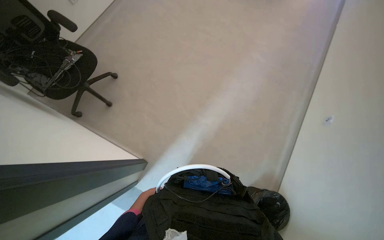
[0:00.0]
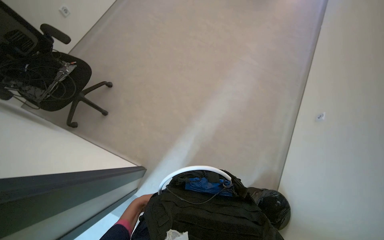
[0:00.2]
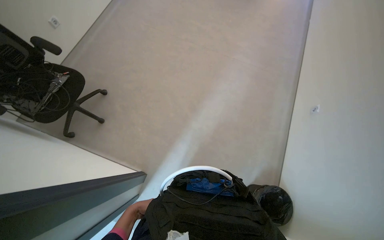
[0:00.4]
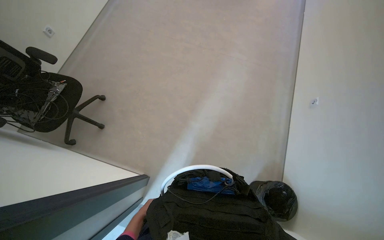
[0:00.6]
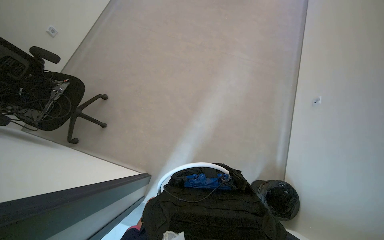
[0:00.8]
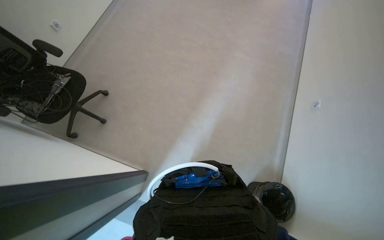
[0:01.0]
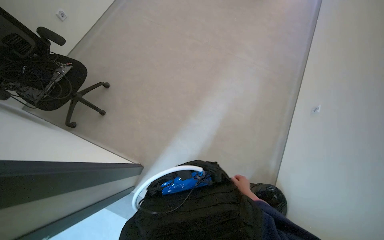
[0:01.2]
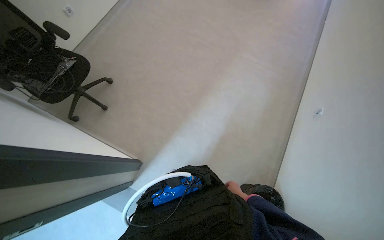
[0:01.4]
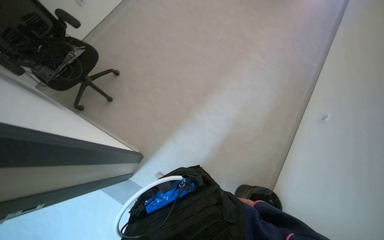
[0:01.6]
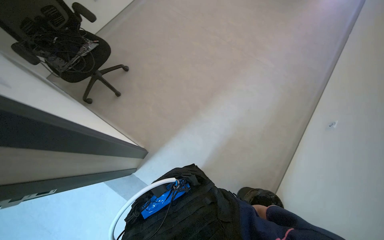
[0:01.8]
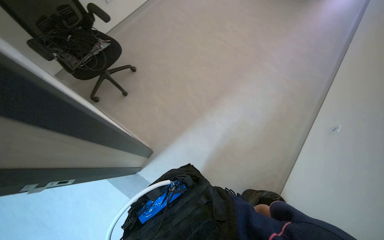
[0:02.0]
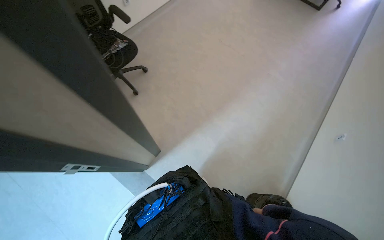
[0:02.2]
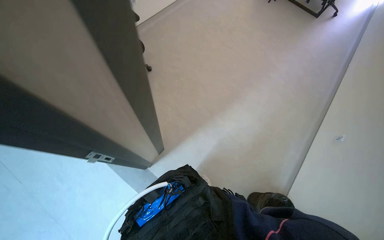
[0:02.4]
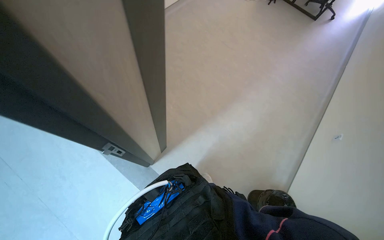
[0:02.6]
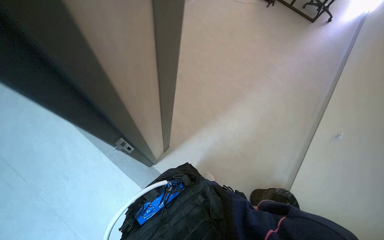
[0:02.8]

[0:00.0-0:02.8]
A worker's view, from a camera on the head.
Job: managing trash.
The whole recording: Collecting plastic trash from bins. The worker collects plastic trash from the bin and gathers it into another plastic bin.
0:01.4 to 0:02.8: The camera travels roughly 50 cm.

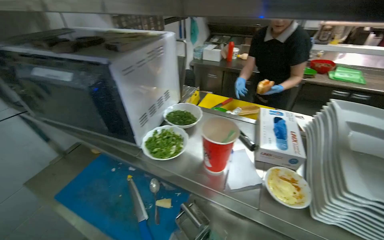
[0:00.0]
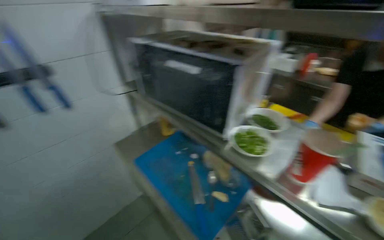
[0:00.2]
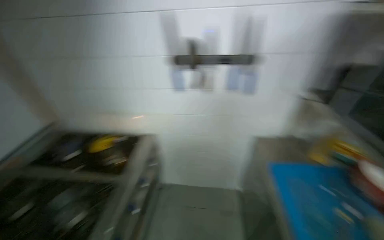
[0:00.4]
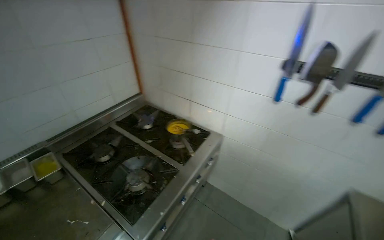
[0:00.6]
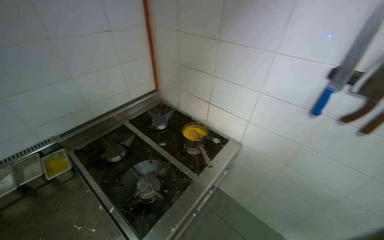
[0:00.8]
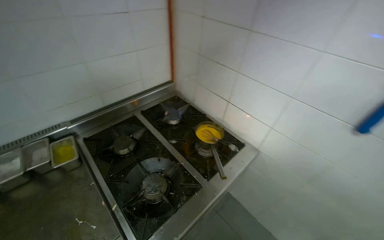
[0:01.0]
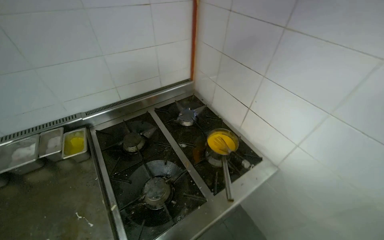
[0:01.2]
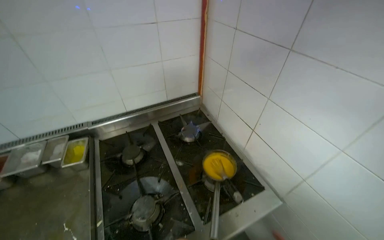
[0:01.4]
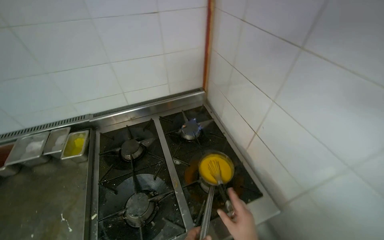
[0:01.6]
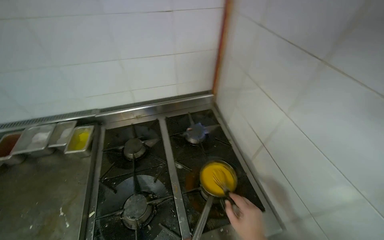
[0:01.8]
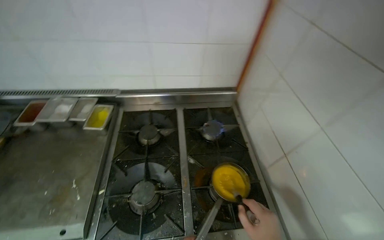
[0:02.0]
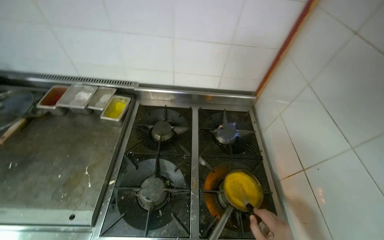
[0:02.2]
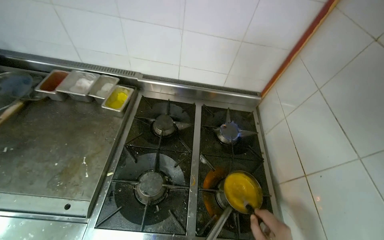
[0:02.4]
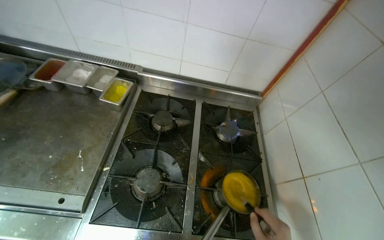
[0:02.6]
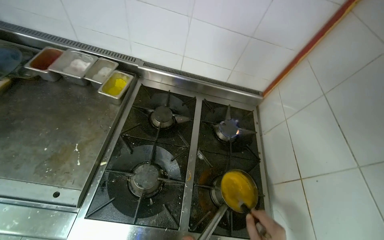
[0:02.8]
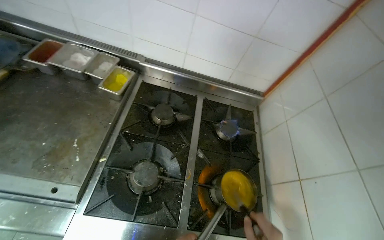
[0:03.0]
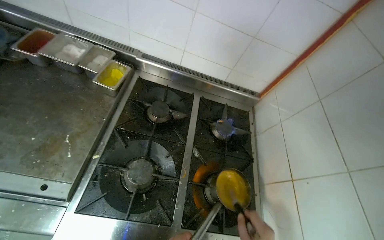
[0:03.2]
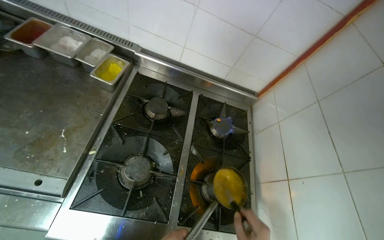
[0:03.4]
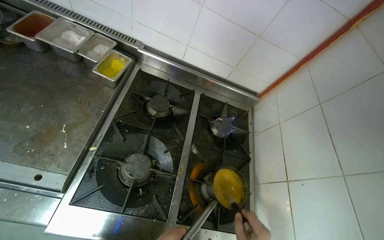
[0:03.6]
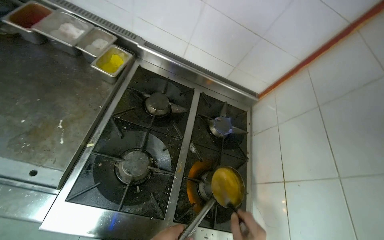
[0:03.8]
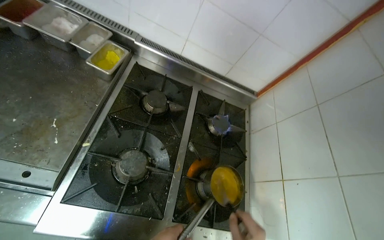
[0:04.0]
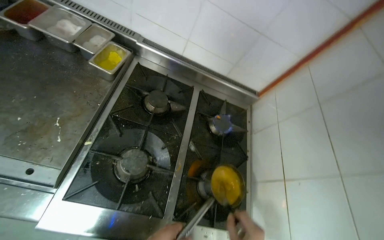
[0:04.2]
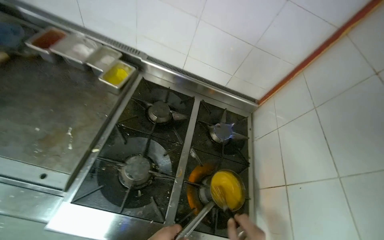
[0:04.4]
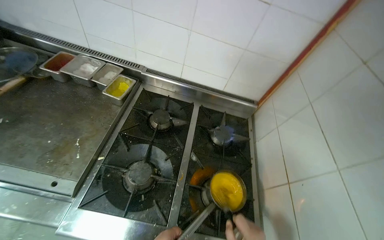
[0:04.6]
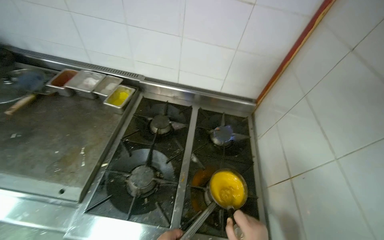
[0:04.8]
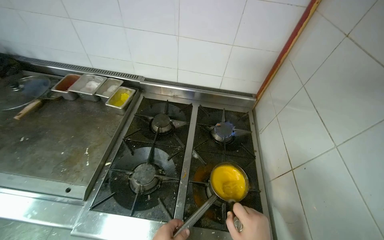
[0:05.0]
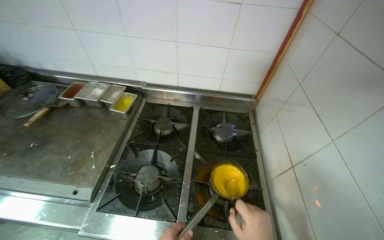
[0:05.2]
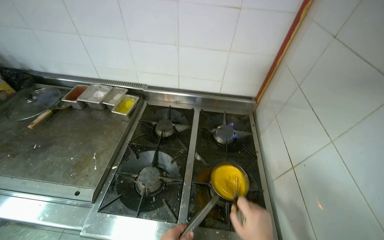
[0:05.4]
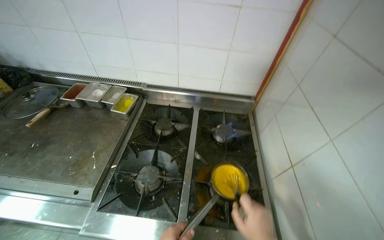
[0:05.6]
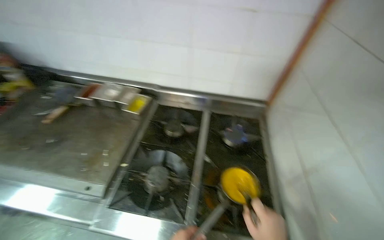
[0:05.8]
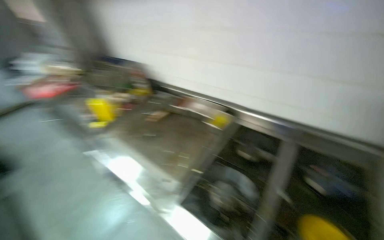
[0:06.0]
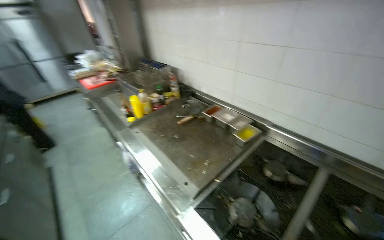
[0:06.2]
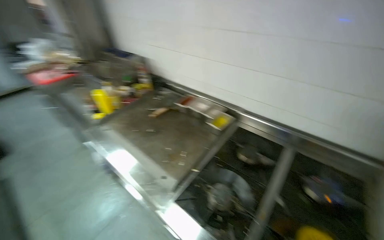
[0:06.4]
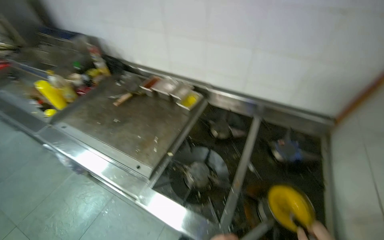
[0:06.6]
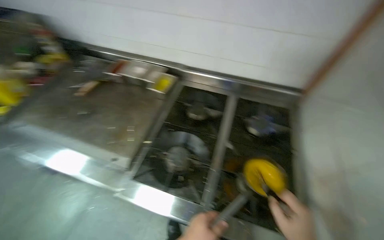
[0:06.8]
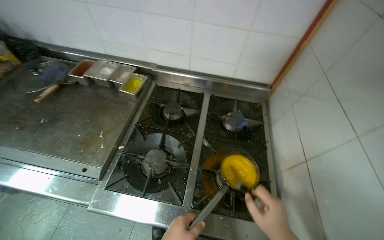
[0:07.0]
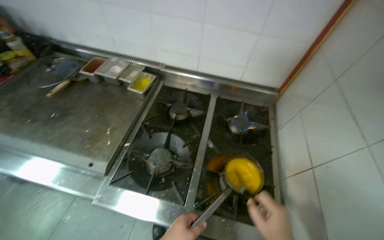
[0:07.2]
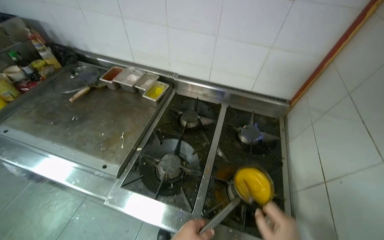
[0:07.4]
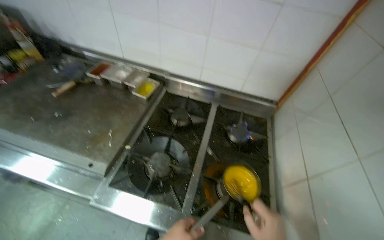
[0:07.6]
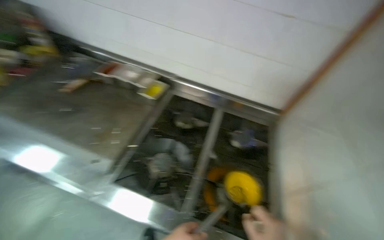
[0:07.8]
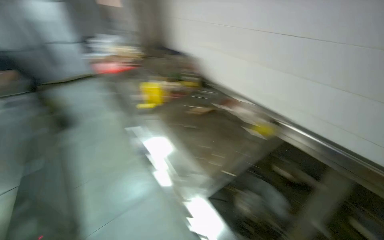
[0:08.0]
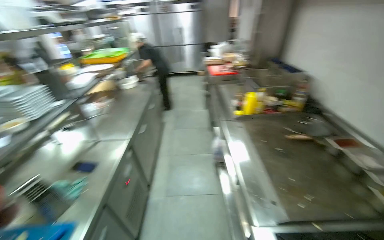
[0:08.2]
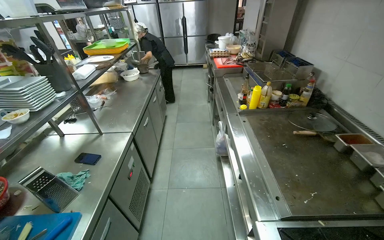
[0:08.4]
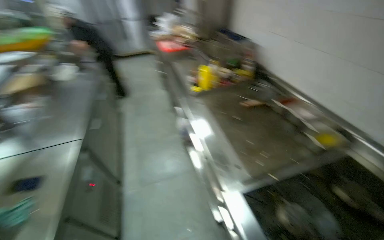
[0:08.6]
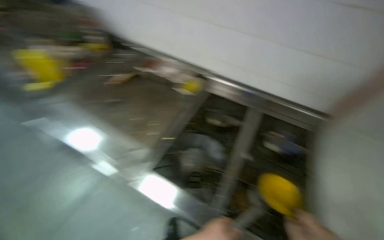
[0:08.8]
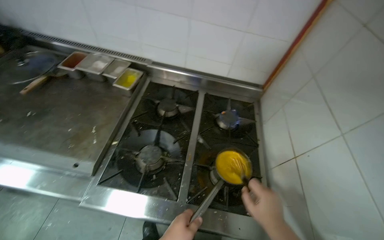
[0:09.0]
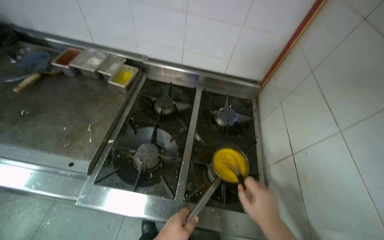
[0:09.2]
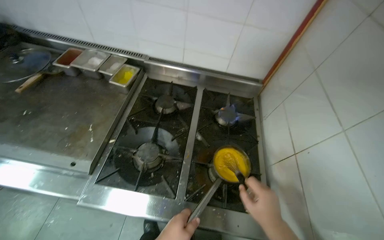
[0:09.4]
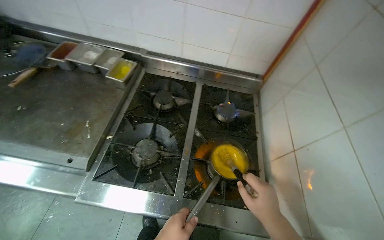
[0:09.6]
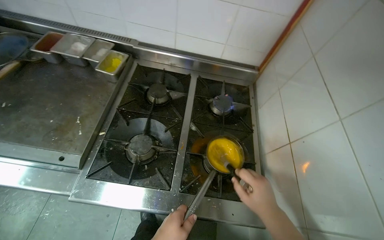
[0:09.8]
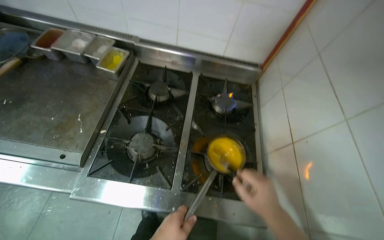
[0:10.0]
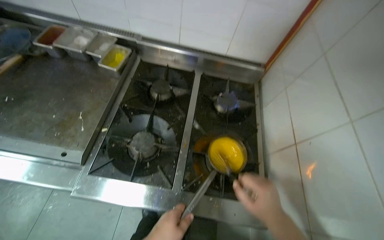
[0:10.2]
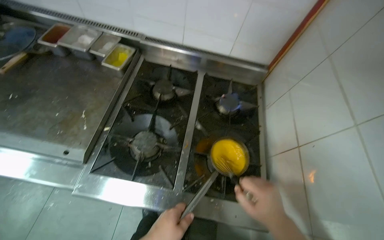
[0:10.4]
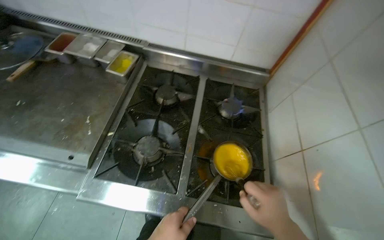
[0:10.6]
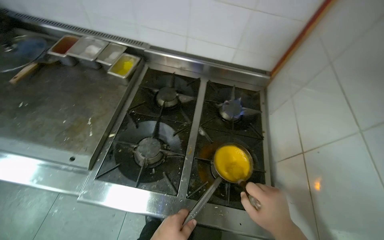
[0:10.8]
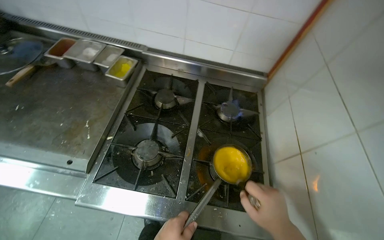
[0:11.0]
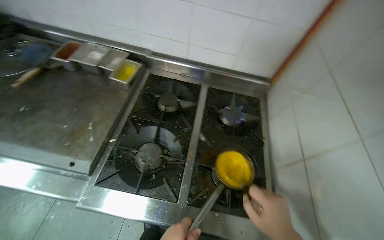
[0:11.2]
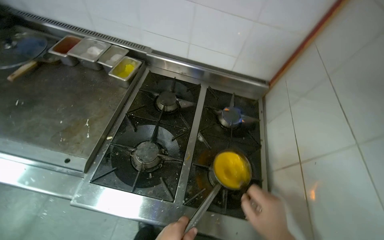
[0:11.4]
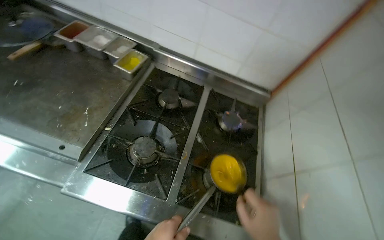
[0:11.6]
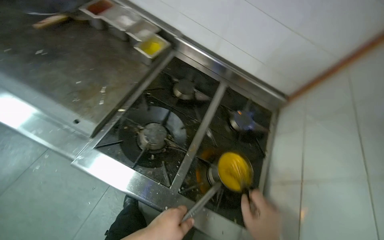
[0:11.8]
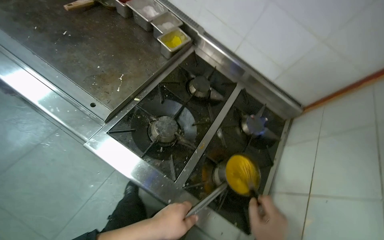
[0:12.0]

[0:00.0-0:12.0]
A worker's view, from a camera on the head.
Job: preparing food.
The whole recording: Preparing sauce in a pot. The worker continuously whisks a yellow mixture in a small pot on the stove, adding ingredients.
0:00.0 to 0:01.6: The head travels approximately 1 m. The wearer's head swings some 135 degrees to the left.
0:01.6 to 0:03.0: The scene rotates clockwise by approximately 30 degrees.
0:04.4 to 0:06.0: The view swings about 35 degrees to the left. The view tips upward by roughly 15 degrees.
0:06.0 to 0:07.6: The view pans to the right by approximately 20 degrees.

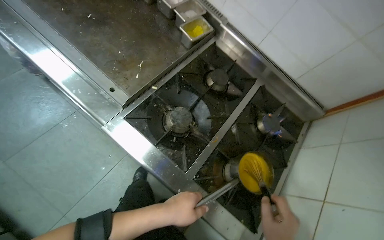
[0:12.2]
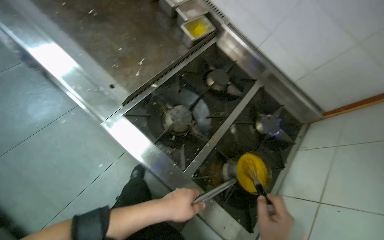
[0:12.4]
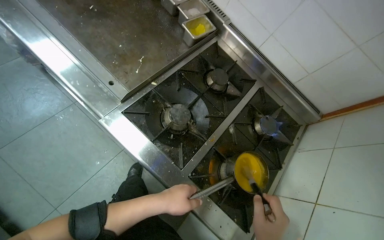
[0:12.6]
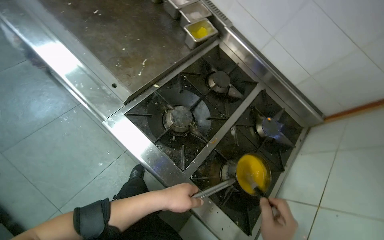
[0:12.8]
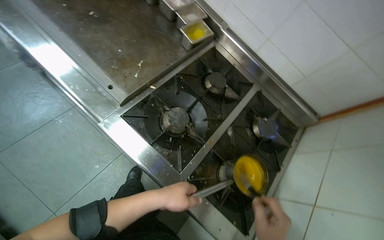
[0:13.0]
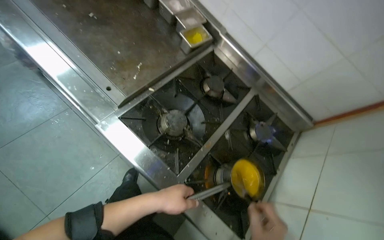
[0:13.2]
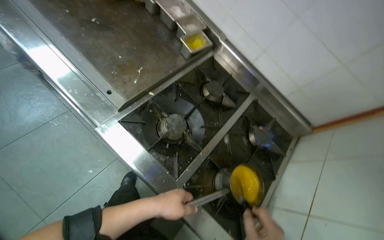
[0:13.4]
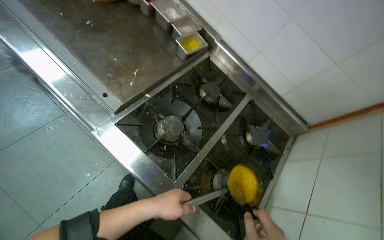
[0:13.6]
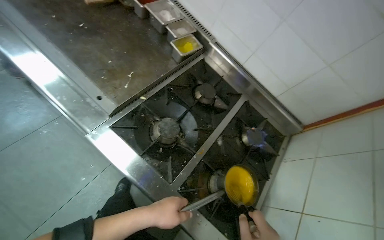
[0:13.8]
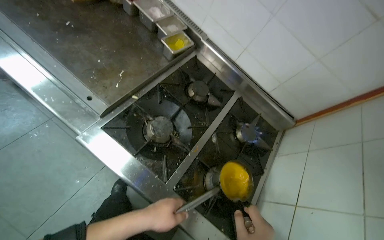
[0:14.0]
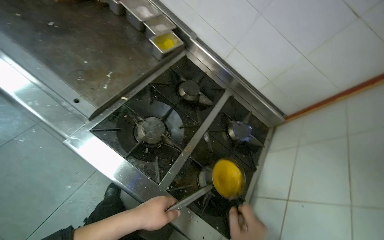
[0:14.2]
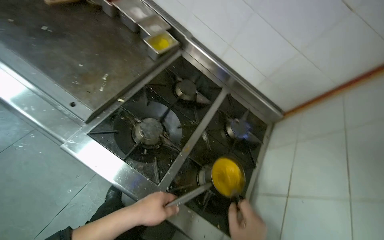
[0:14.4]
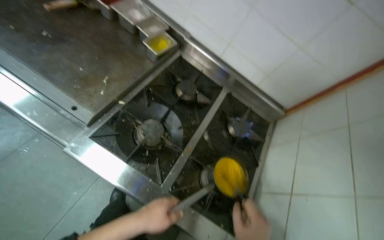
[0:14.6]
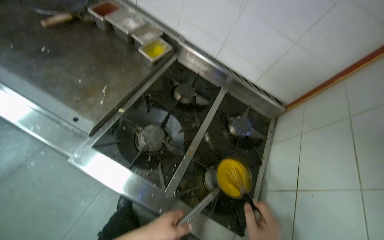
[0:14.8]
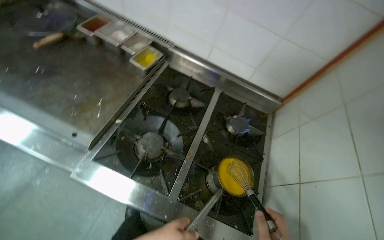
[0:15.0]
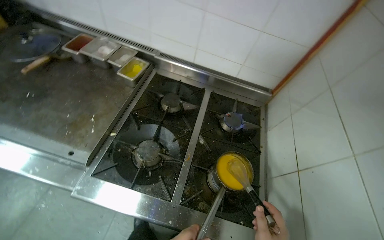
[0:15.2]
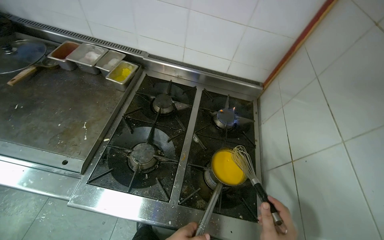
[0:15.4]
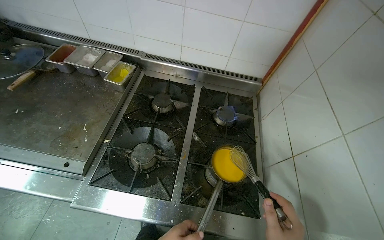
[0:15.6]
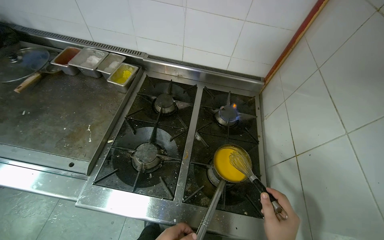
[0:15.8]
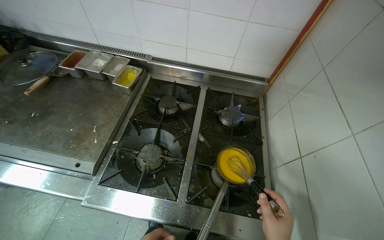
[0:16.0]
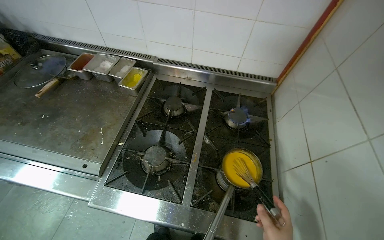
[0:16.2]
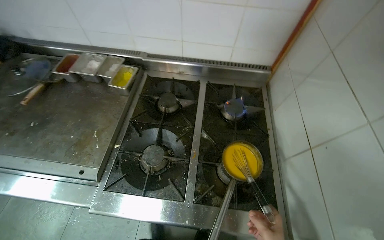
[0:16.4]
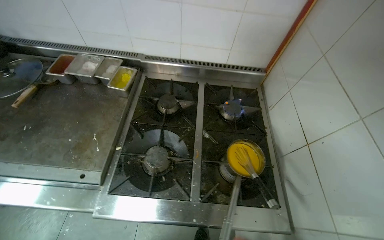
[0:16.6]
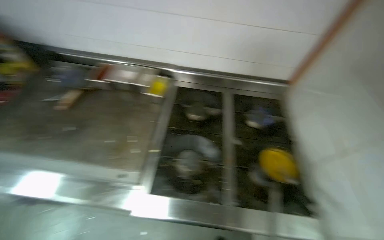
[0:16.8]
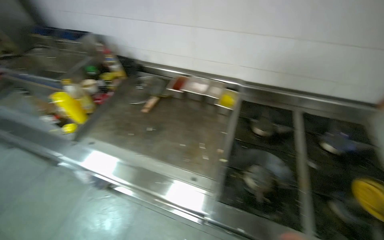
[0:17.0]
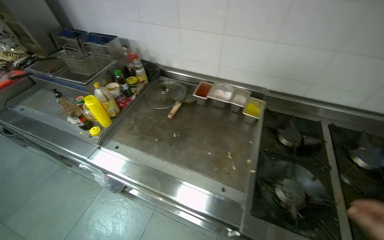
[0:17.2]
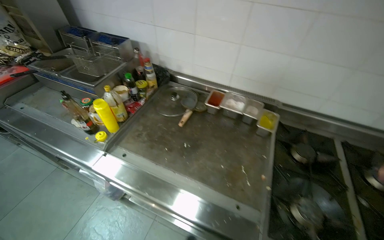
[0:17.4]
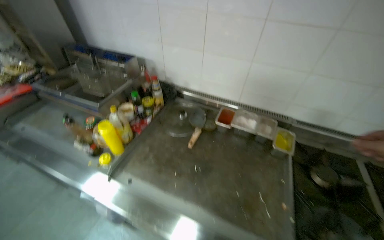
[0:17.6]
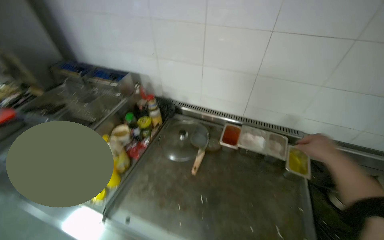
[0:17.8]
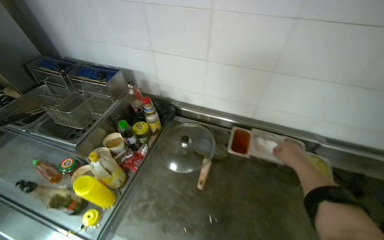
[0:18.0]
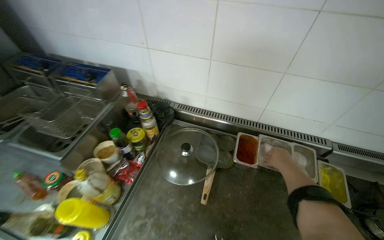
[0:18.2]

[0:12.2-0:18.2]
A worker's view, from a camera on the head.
Job: preparing food.
The whole recording: Preparing sauce in a pot. The worker continuously whisks a yellow mixture in a small pot on the stove, adding ingredients.
0:16.6 to 0:18.2: The head travels some 90 cm.
